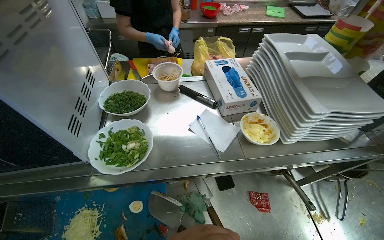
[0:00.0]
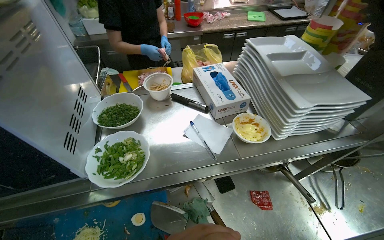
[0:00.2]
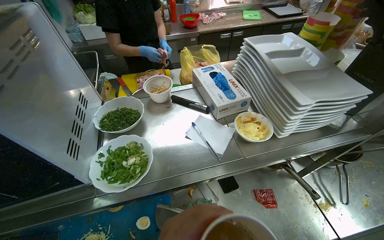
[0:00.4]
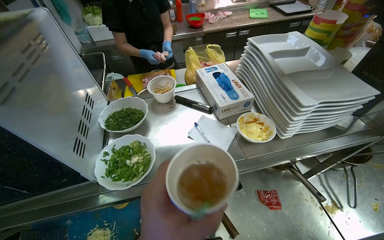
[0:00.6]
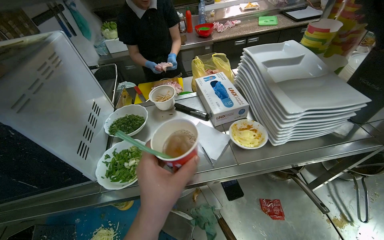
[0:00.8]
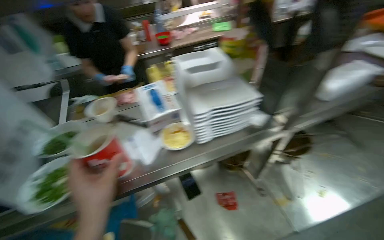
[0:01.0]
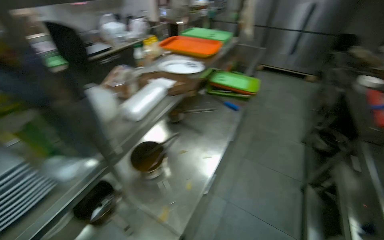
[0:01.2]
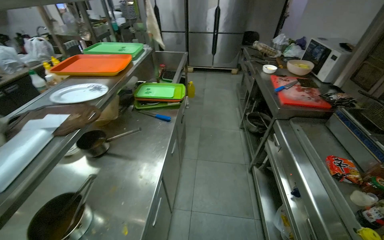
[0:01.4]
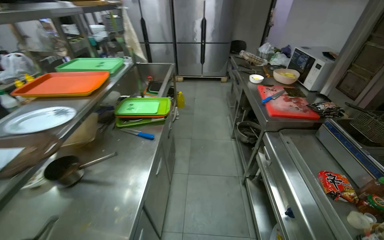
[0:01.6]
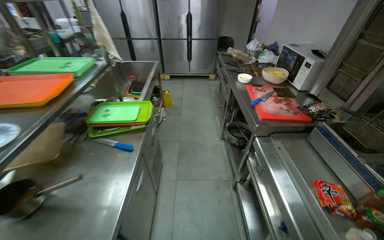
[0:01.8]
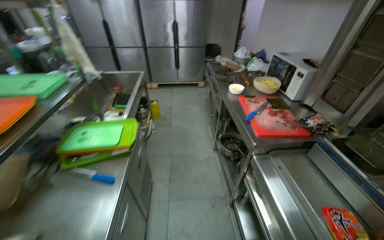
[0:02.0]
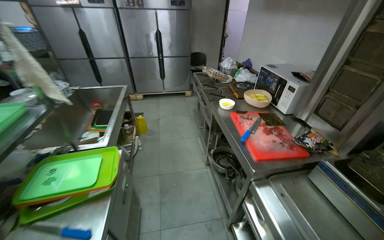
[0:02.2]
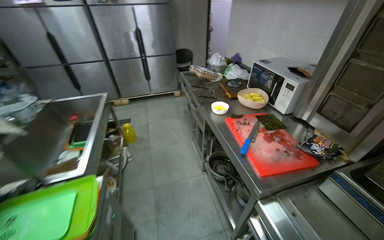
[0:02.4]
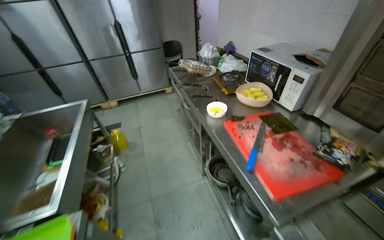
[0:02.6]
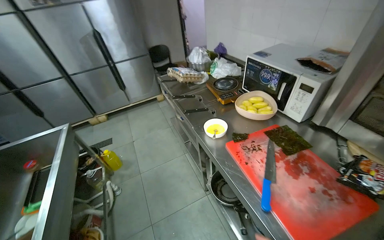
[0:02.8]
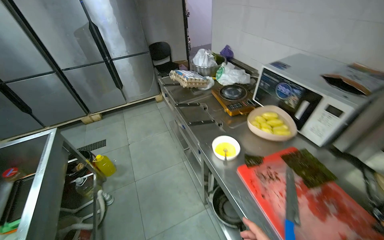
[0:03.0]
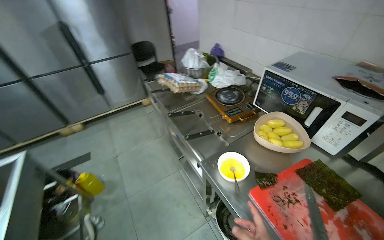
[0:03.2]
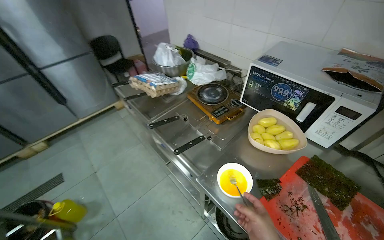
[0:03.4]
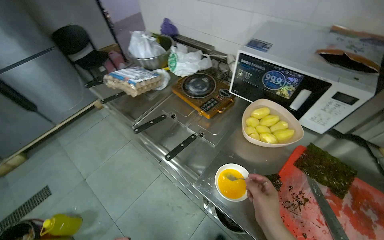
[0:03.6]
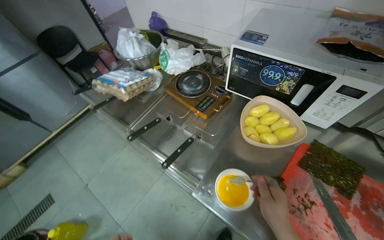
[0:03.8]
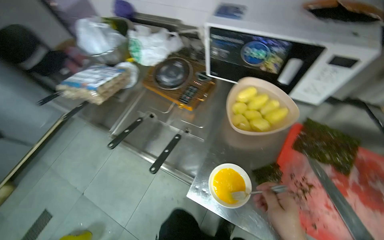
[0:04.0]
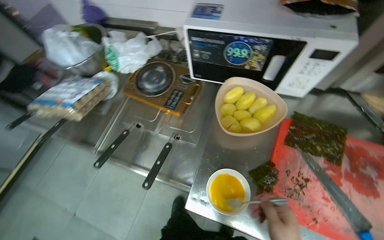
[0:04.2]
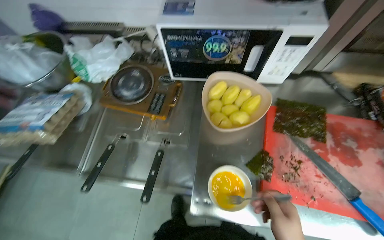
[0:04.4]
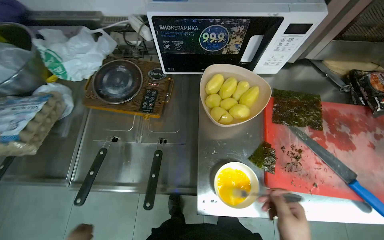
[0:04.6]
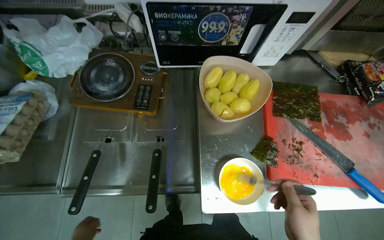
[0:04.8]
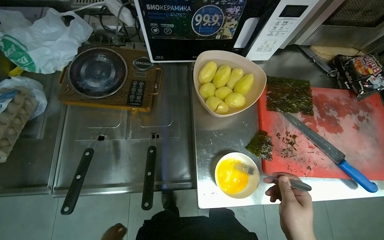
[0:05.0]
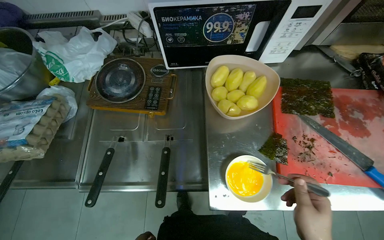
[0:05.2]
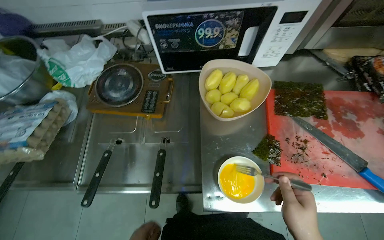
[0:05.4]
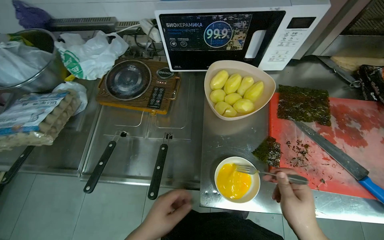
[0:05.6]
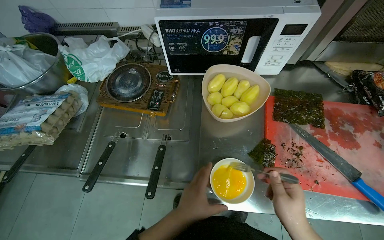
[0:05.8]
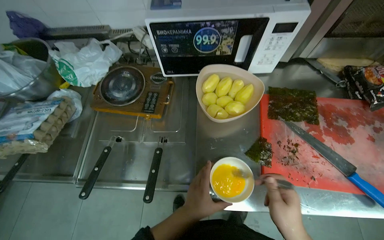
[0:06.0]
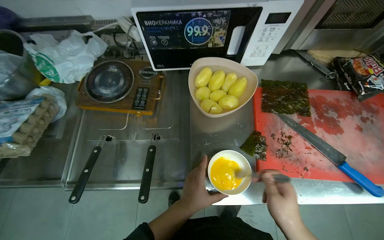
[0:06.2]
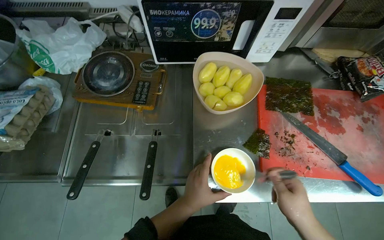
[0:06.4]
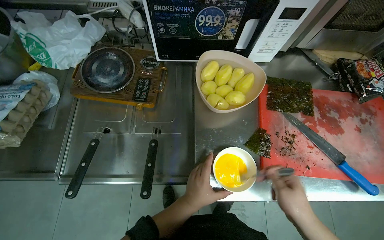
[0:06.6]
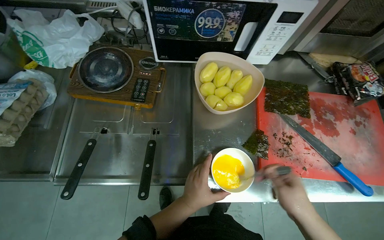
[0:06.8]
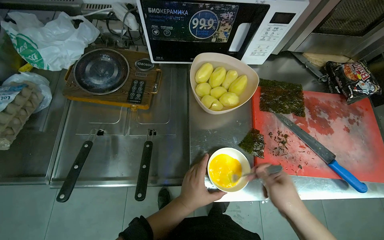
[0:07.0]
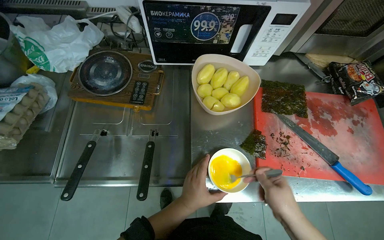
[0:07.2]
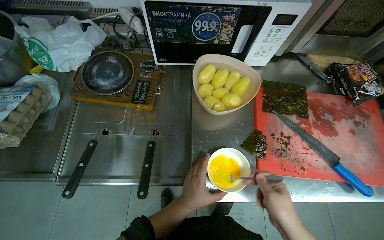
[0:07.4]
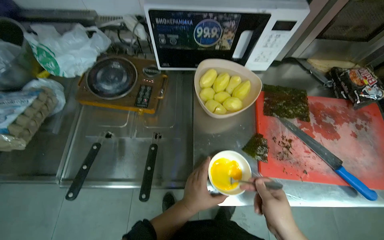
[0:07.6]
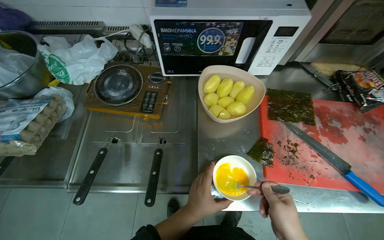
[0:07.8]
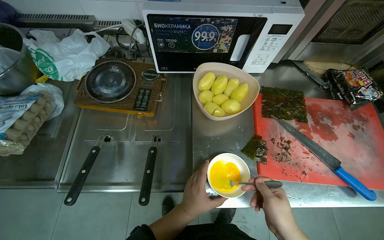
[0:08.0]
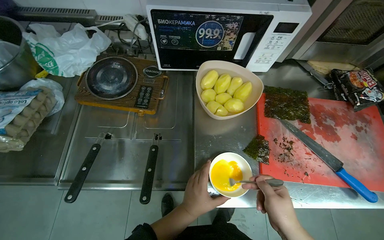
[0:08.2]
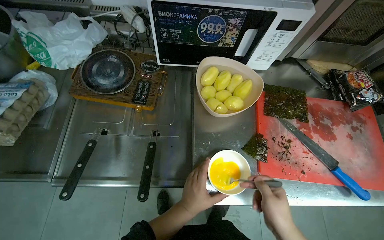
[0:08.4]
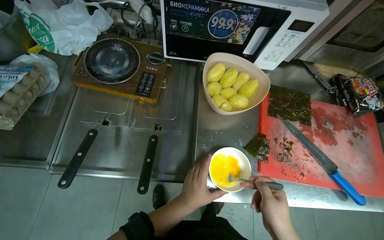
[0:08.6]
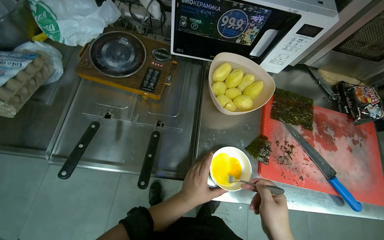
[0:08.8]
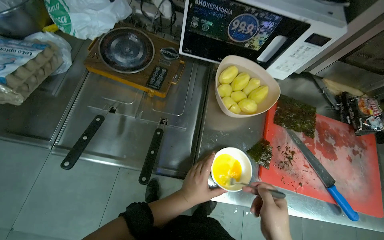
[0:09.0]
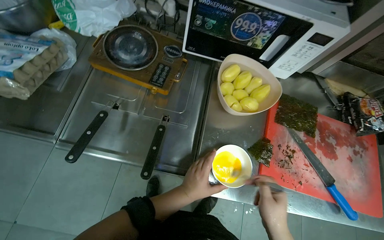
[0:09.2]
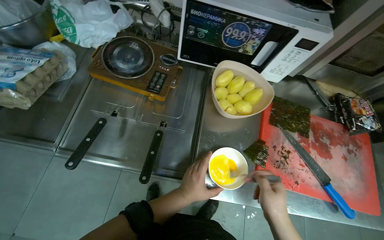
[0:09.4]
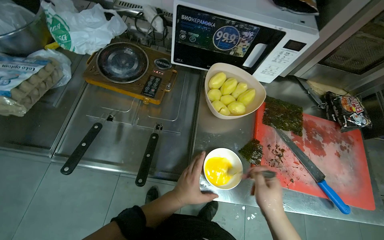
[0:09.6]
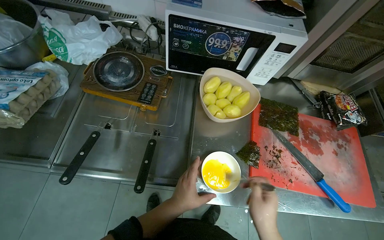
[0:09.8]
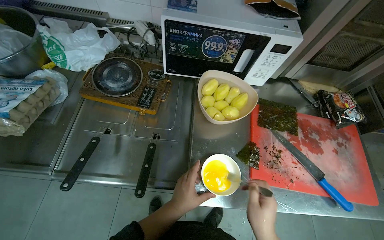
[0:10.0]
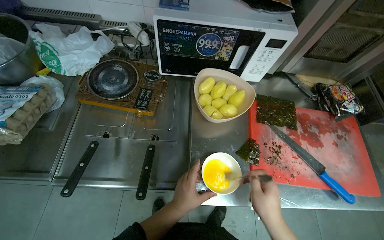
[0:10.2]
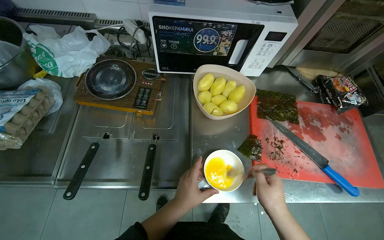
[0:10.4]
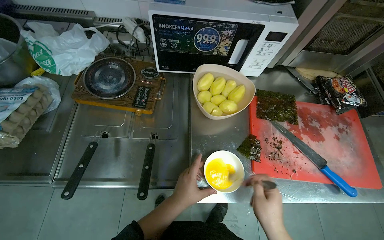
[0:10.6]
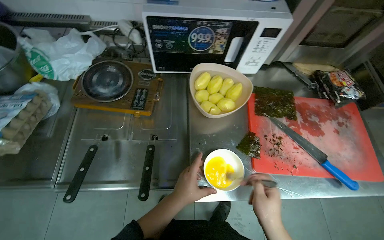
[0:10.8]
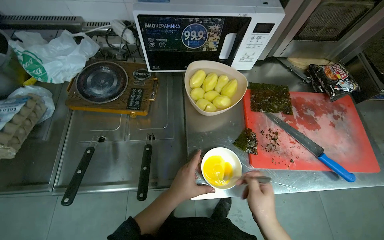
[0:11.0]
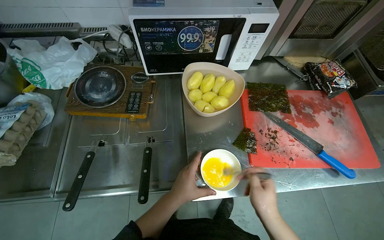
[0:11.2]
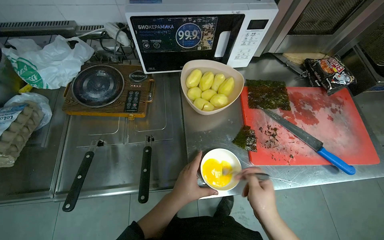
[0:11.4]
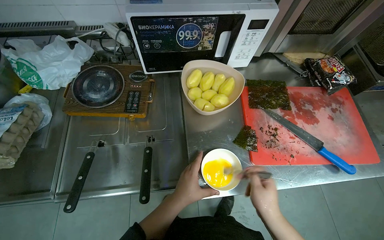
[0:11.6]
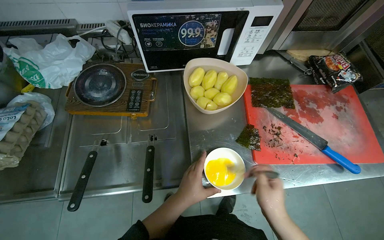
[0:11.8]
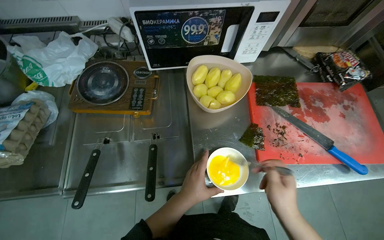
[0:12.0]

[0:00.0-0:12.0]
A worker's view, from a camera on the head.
Job: preparing food.
The whole recording: Whisking eggs in a bowl. The worker whisks eggs in a small white bowl with a fork.
0:00.0 to 0:01.6: The wearer moves some 80 cm. The head turns to the right by about 80 degrees. The view tilts about 15 degrees upward.
0:01.6 to 0:03.0: The camera is carried roughly 1 m. The wearer's head swings approximately 30 degrees to the right.
0:03.0 to 0:04.4: The camera travels some 60 cm. The head rotates approximately 55 degrees to the right. The view tips downward by approximately 20 degrees.
0:06.0 to 0:07.6: The hands make small movements and keep their place.
0:10.4 to 0:12.0: The hands make small movements and keep their place.

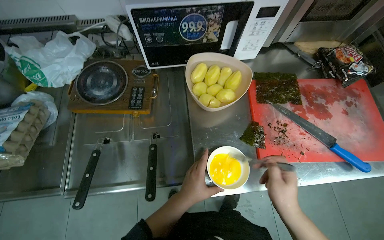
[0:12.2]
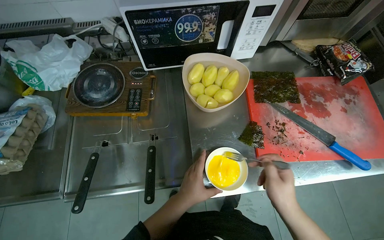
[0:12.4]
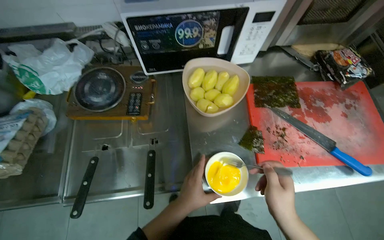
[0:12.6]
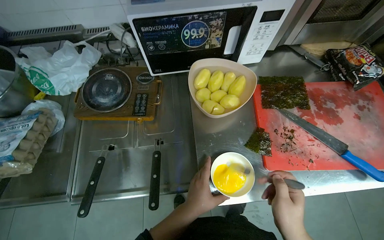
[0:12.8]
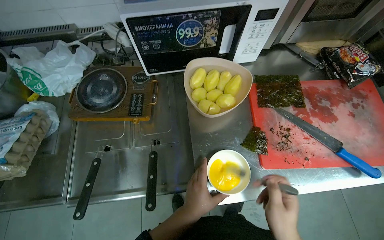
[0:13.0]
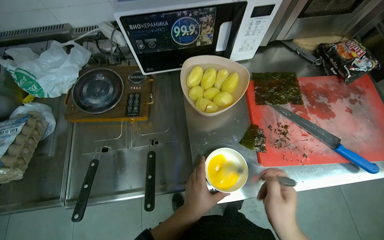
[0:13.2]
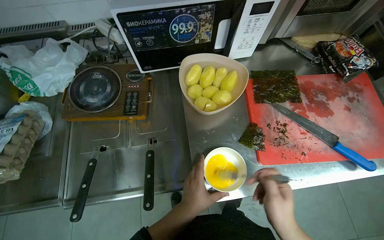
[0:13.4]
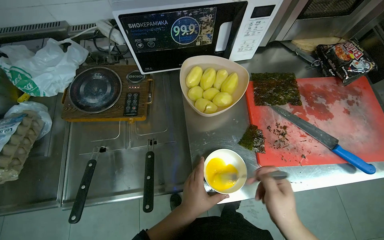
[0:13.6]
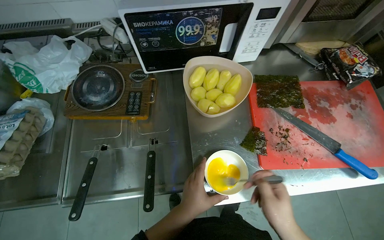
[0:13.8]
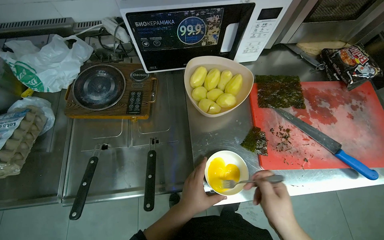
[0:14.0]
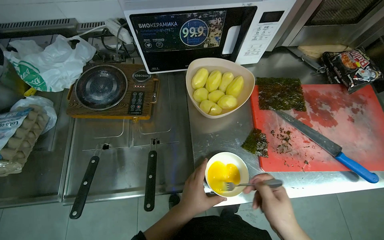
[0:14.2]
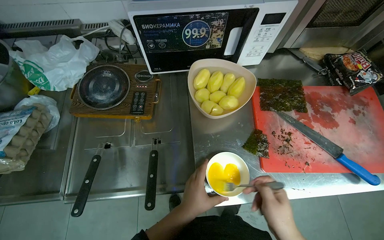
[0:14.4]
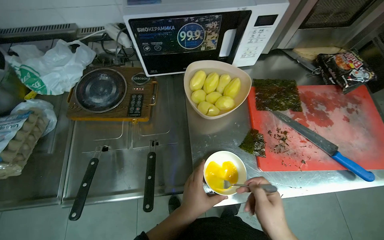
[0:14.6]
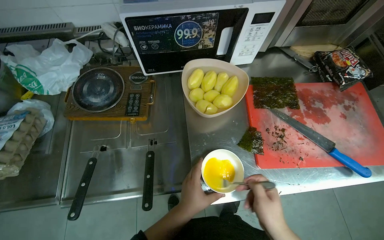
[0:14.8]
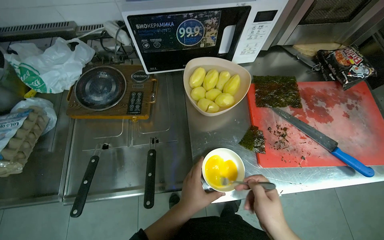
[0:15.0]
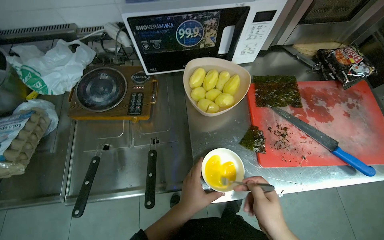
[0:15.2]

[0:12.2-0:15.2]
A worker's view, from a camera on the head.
Job: preparing food.
The whole recording: Whisking eggs in a bowl. The worker whisks eggs in a small white bowl with a fork.
0:12.2 to 0:15.2: The hands stay close to where they were, moving slightly.

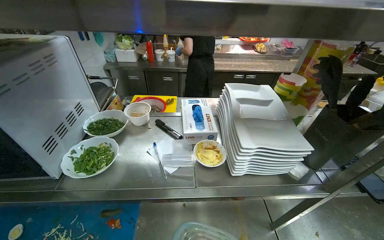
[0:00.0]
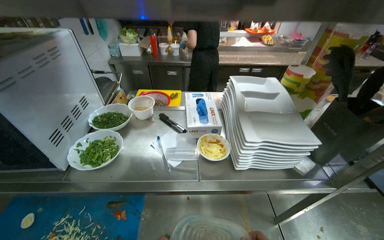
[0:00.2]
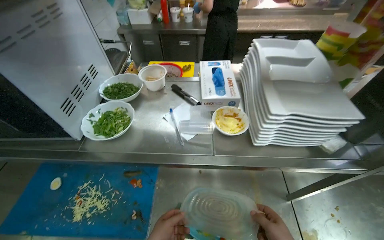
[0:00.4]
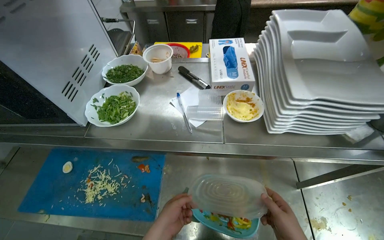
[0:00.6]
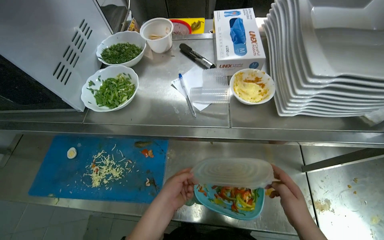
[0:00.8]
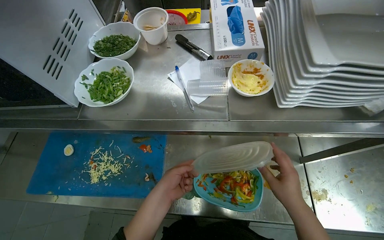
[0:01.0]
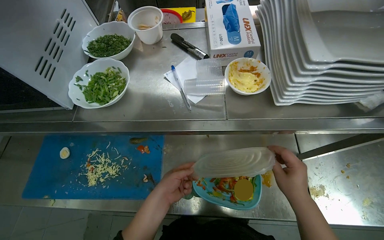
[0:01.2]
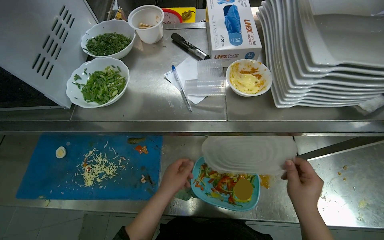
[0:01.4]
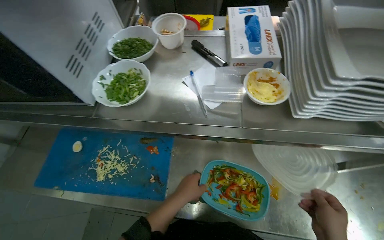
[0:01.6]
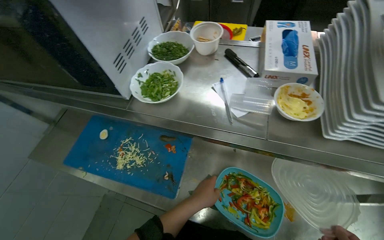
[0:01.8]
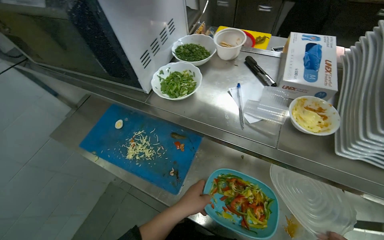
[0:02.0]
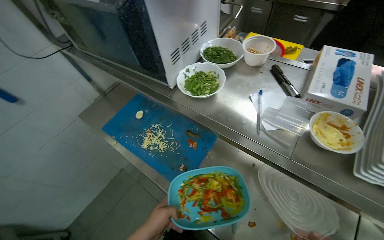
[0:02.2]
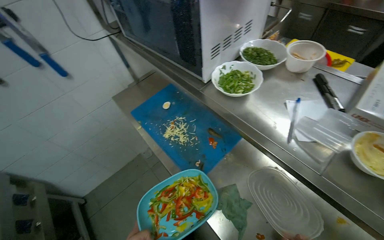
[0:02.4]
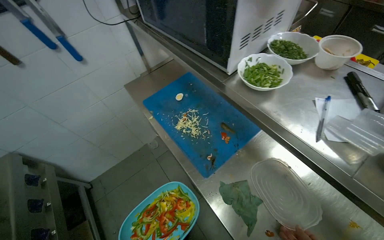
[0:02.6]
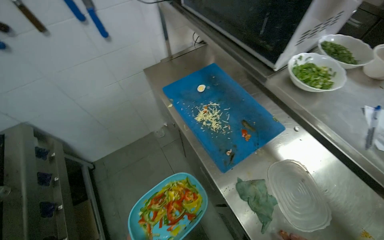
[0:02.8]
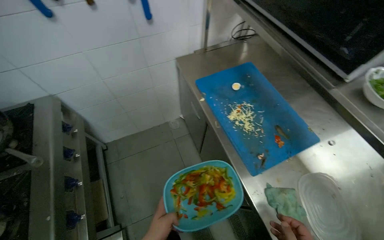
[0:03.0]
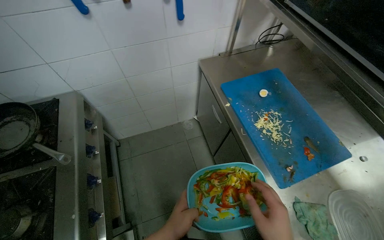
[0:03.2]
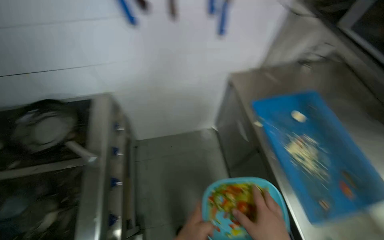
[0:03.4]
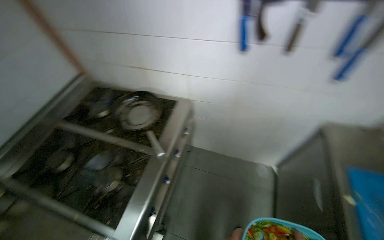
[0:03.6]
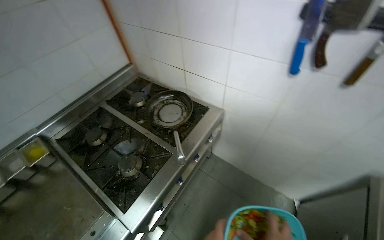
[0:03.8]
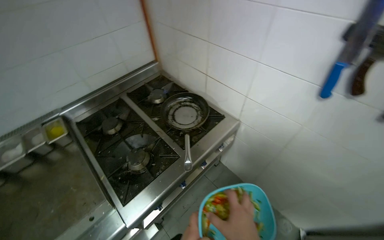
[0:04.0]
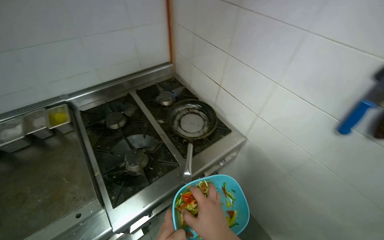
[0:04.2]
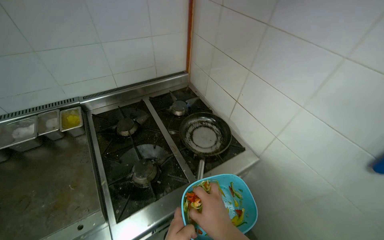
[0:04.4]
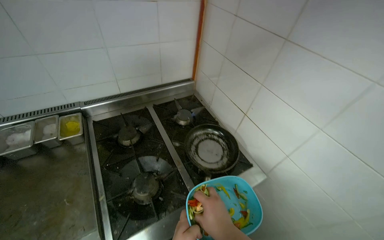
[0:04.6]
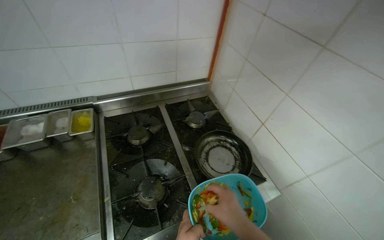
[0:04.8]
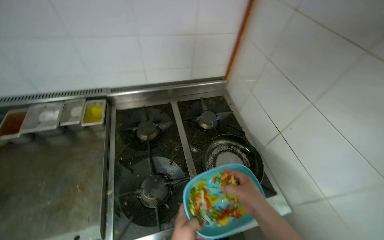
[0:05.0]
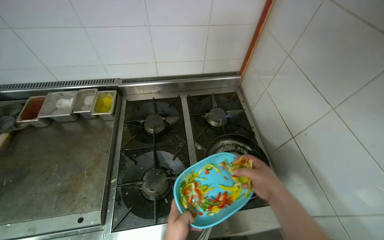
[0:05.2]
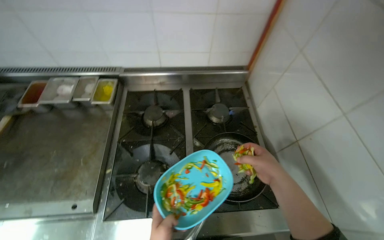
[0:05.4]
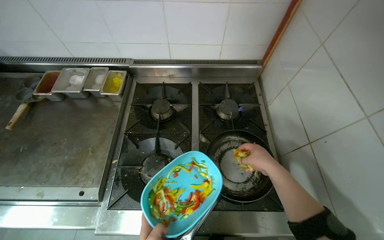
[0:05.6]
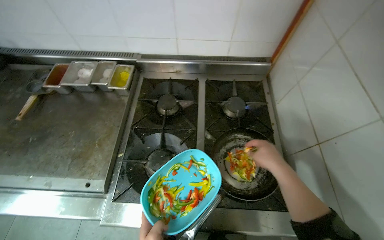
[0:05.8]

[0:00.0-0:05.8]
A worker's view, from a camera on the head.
Job: cooking food.
The whole recording: Preparing ingredients and cooking. The worker adds vegetables to a pan, chops ingredients on a cutting board, and then adds meat to the pan.
0:00.0 to 0:01.4: The wearer looks some 25 degrees further downward.
0:01.4 to 0:02.8: The wearer's head swings approximately 55 degrees to the left.
0:02.8 to 0:04.4: The camera is carried approximately 60 cm. The head rotates approximately 90 degrees to the left.
0:04.4 to 0:05.8: The wearer's head swings some 35 degrees to the left. The right hand goes roughly 50 cm up the picture, farther from the camera and to the right.
